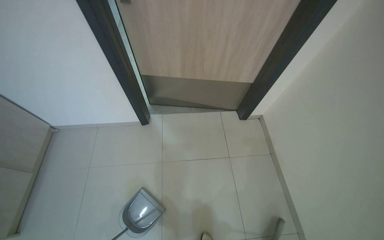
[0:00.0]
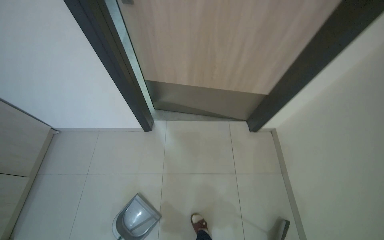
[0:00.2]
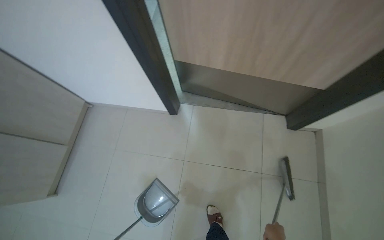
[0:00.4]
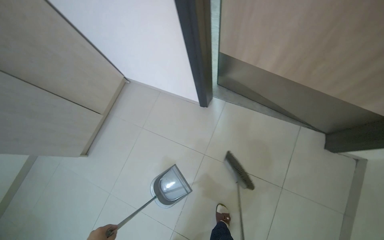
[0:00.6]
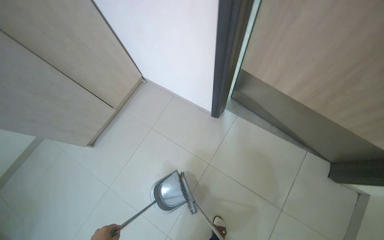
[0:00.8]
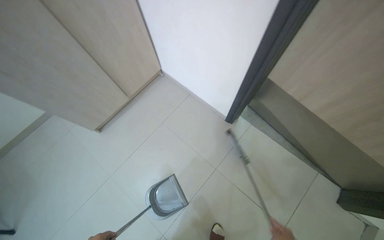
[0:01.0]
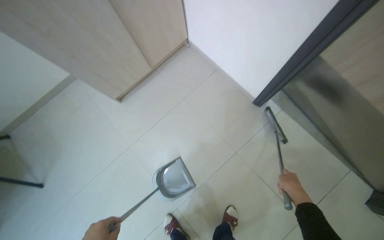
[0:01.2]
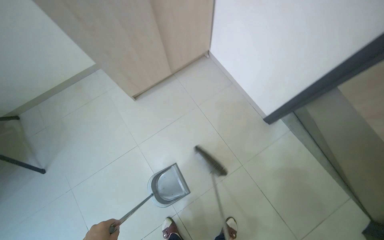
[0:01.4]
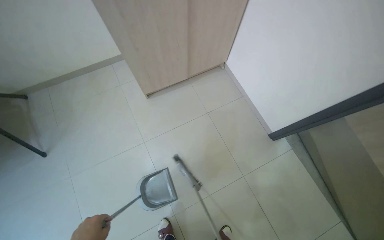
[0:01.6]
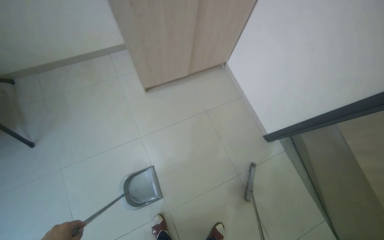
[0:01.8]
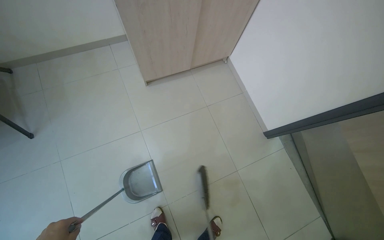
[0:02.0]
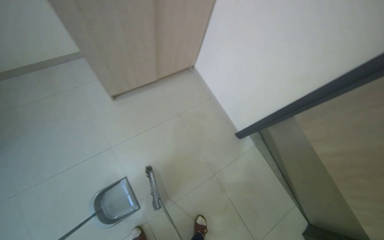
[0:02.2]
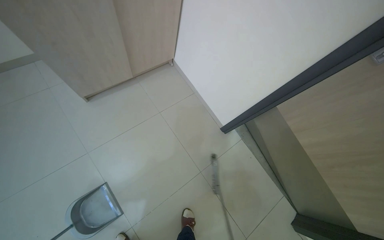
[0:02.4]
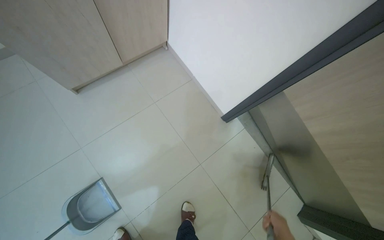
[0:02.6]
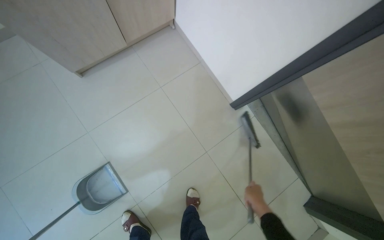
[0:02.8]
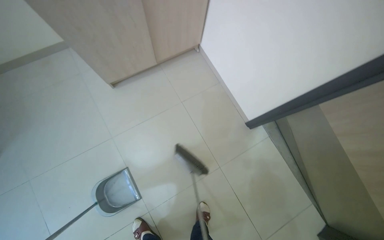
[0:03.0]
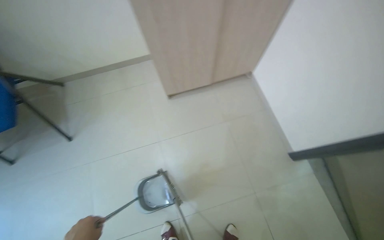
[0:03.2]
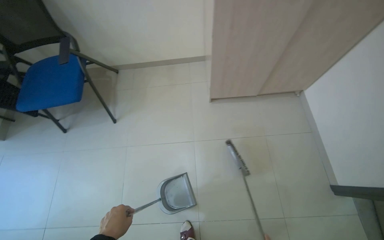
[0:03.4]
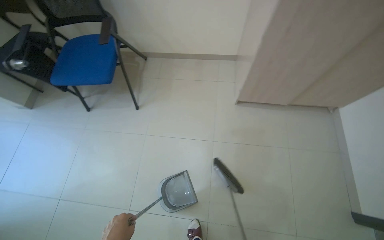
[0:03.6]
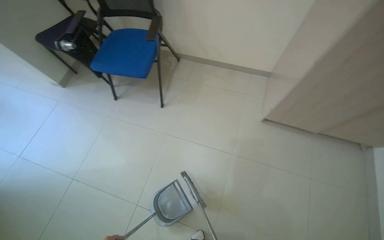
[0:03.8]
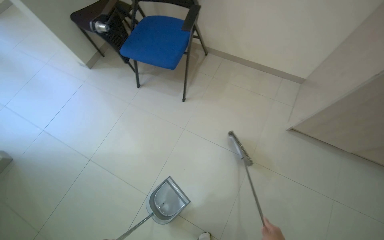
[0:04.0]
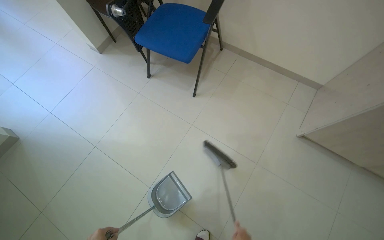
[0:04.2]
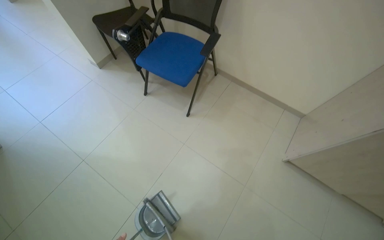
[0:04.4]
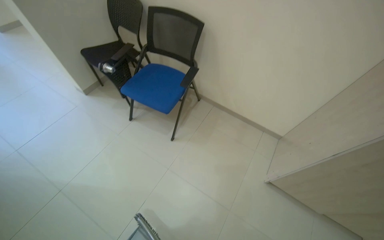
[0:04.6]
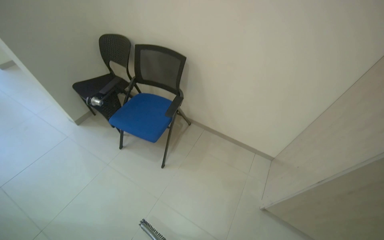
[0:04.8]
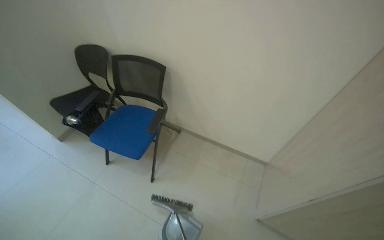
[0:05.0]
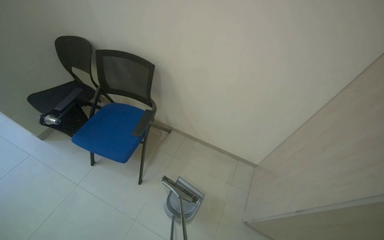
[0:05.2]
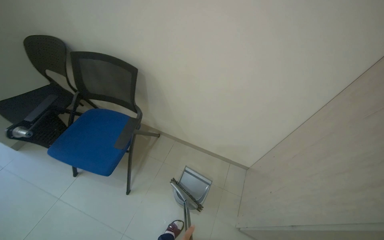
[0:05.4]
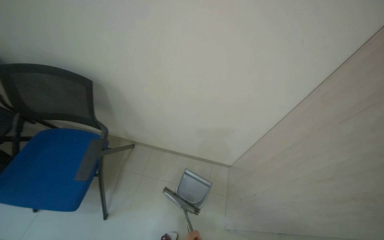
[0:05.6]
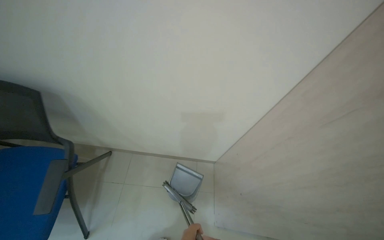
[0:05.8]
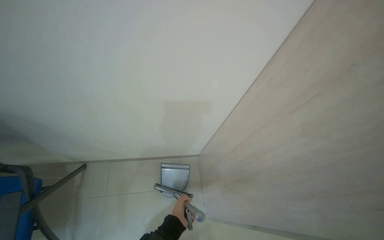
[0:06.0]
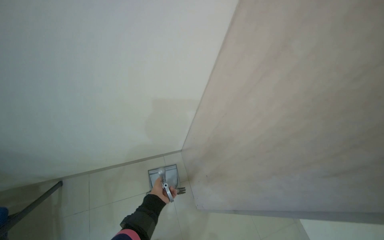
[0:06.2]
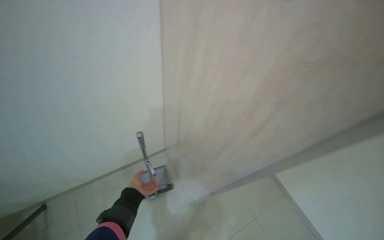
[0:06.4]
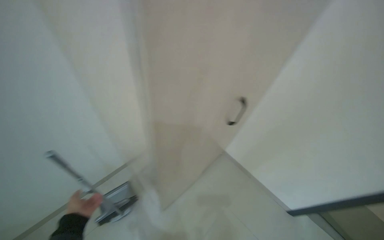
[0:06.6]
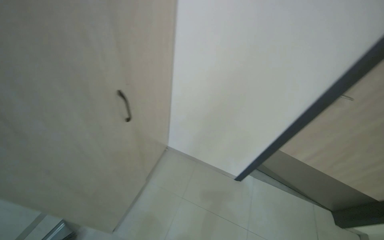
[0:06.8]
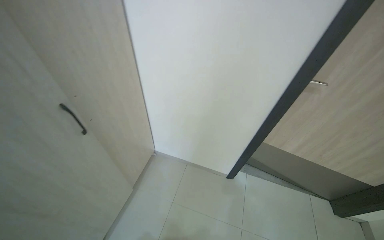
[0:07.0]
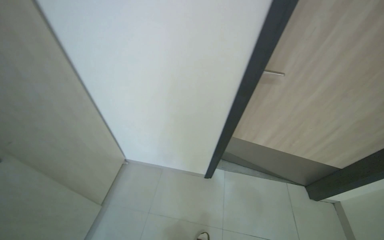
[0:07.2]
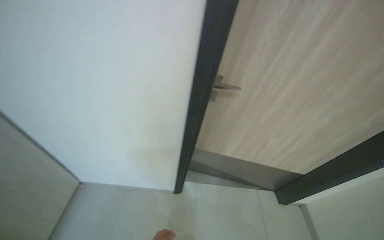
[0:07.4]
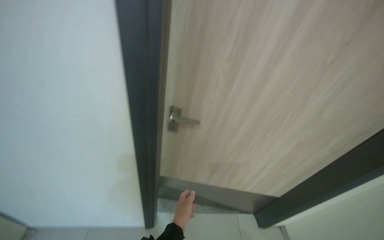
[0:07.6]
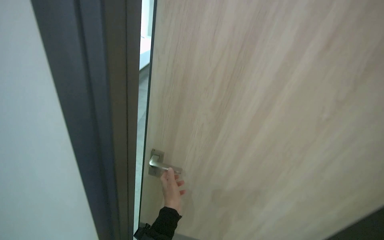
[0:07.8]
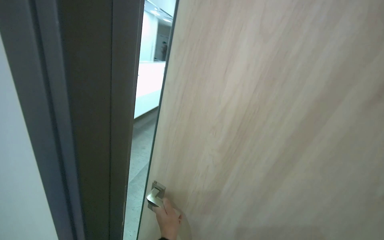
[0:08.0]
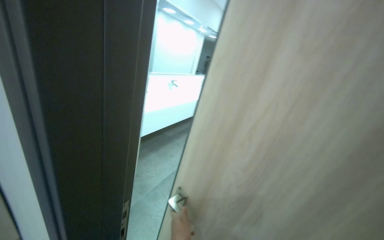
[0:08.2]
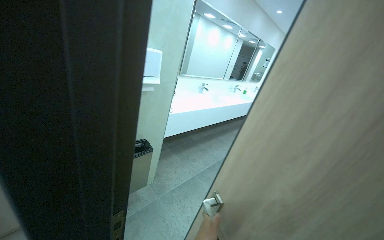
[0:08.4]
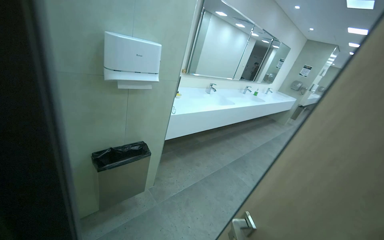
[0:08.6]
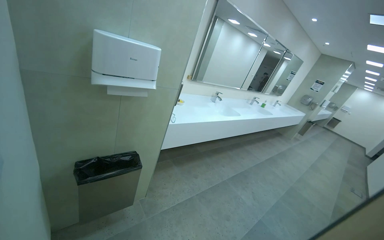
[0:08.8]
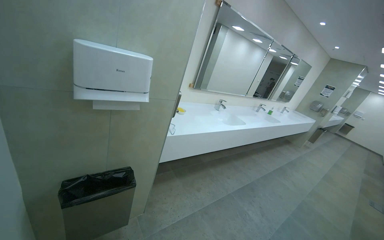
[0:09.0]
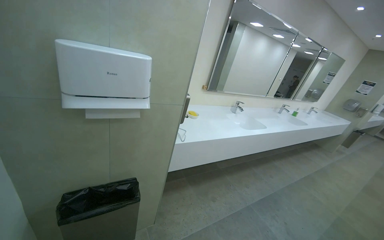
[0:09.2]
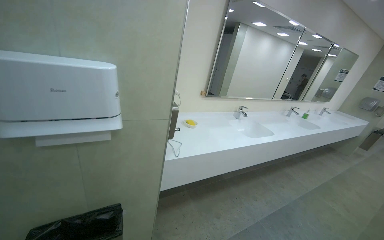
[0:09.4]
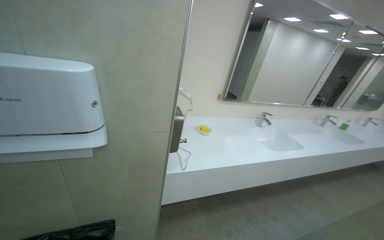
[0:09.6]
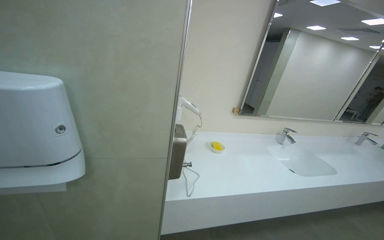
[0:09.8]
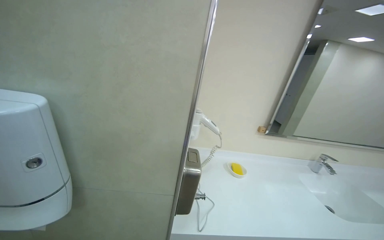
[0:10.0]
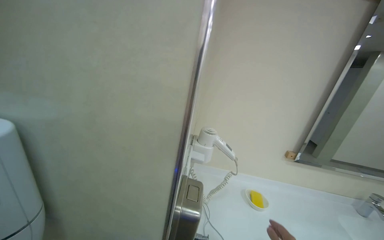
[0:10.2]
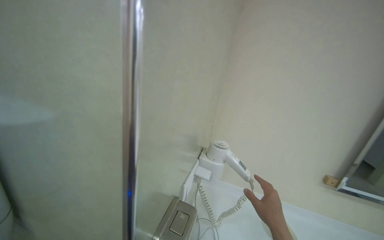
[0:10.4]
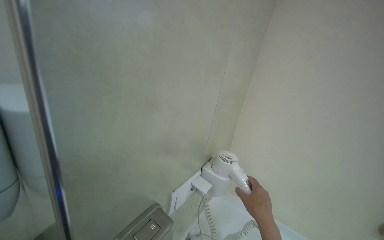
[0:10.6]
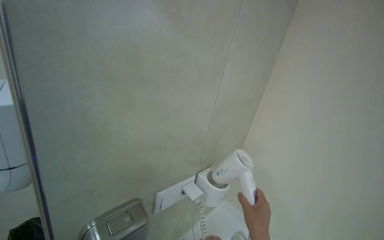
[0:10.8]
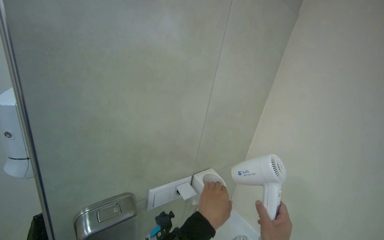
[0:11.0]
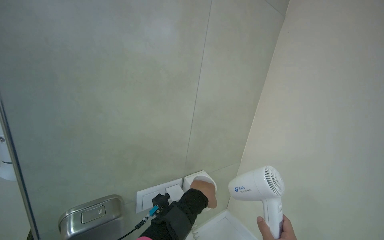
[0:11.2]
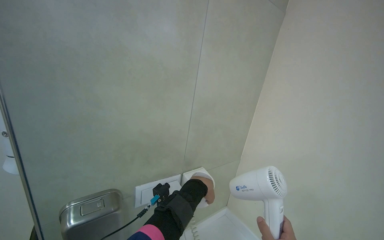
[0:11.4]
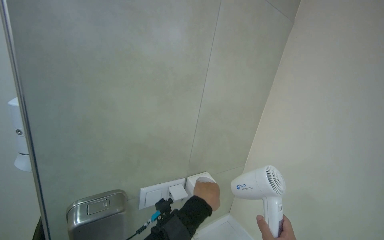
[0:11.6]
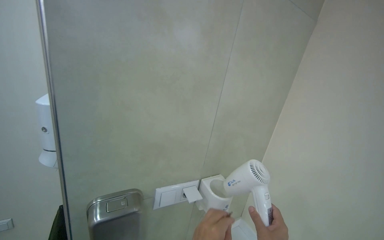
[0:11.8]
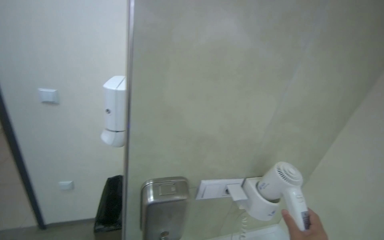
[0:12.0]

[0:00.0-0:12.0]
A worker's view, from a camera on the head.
Job: sweeping floor.
The whole recording: Sweeping tiled floor. The worker sweeps the tiled floor with a broom and dustpan.
0:00.0 to 0:01.6: The wearer's head swings some 65 degrees to the left. The view tilts about 15 degrees downward.
0:03.0 to 0:04.4: The head travels roughly 80 cm. The head turns to the left by roughly 65 degrees.
0:04.4 to 0:06.0: The camera is carried about 80 cm. The head turns to the right by roughly 45 degrees.
0:06.0 to 0:07.6: The wearer moves some 1 m. The wearer's head swings about 85 degrees to the right.
0:07.6 to 0:09.0: The camera is carried some 50 cm. The head turns to the left by about 50 degrees. The wearer looks approximately 30 degrees further upward.
0:09.0 to 0:10.4: The camera is carried approximately 90 cm. The head rotates some 50 degrees to the left. The view tips upward by roughly 15 degrees.
0:10.4 to 0:12.0: The head rotates about 55 degrees to the left.

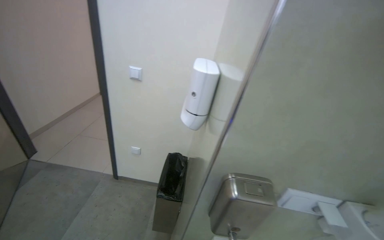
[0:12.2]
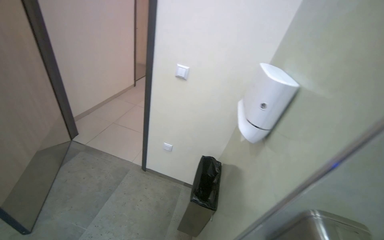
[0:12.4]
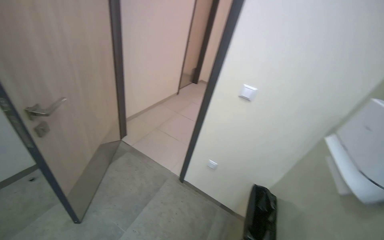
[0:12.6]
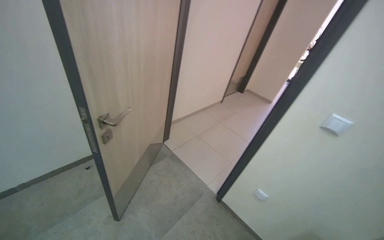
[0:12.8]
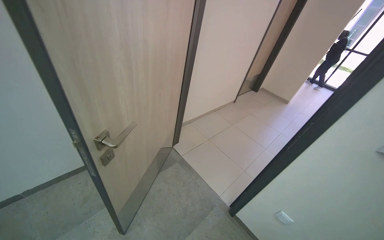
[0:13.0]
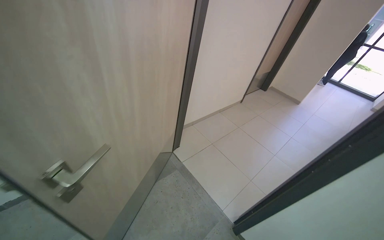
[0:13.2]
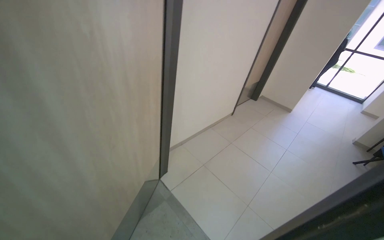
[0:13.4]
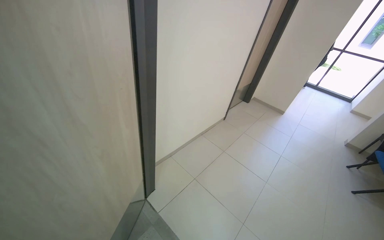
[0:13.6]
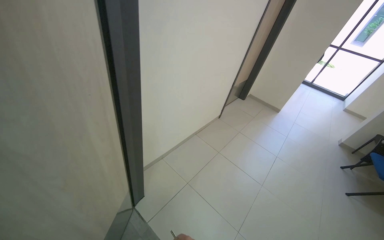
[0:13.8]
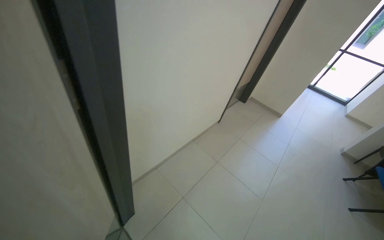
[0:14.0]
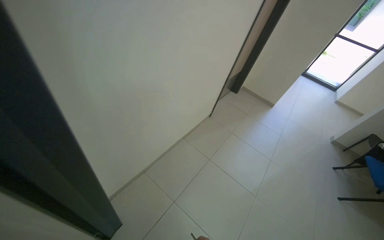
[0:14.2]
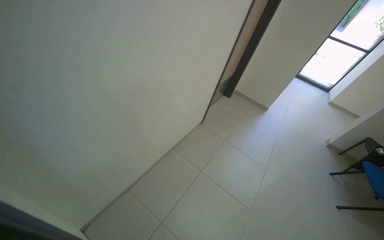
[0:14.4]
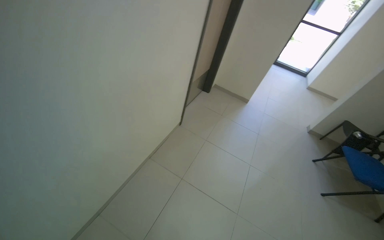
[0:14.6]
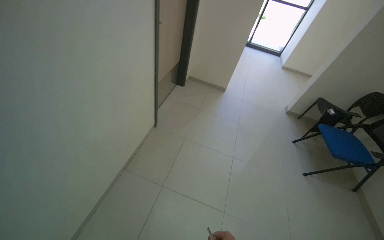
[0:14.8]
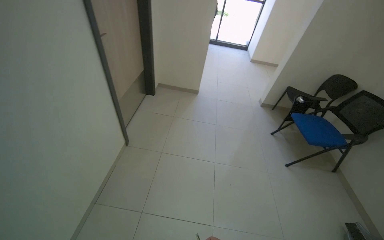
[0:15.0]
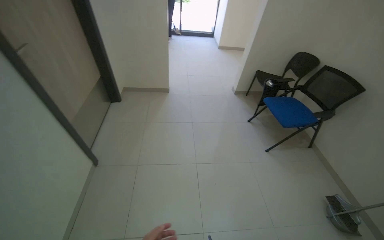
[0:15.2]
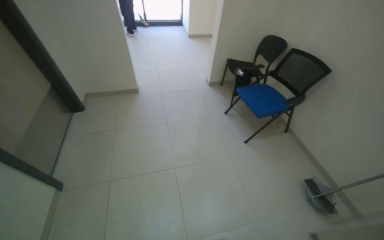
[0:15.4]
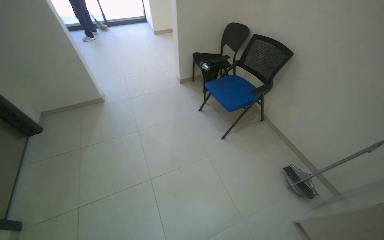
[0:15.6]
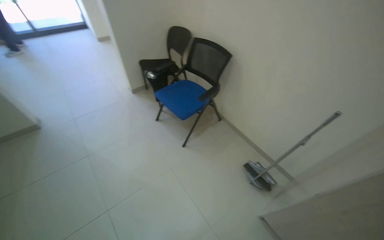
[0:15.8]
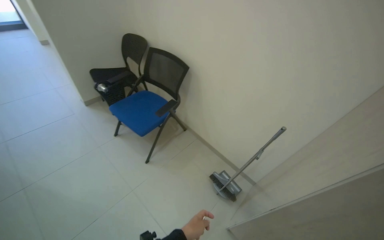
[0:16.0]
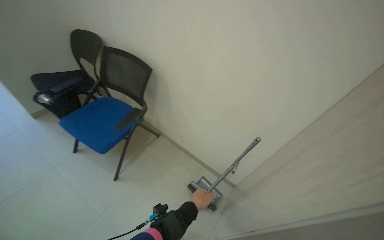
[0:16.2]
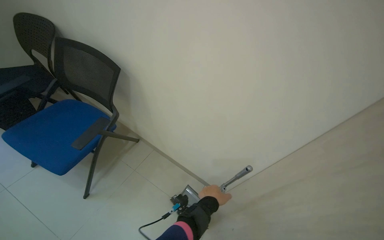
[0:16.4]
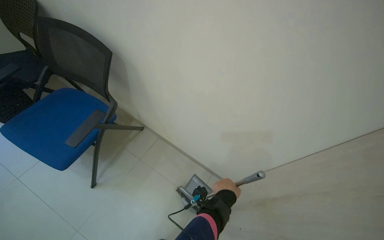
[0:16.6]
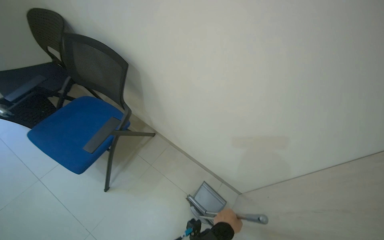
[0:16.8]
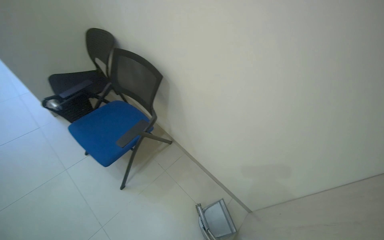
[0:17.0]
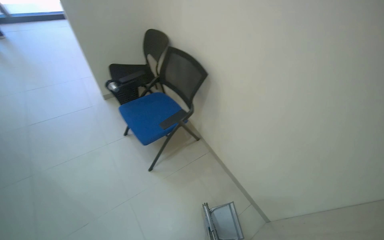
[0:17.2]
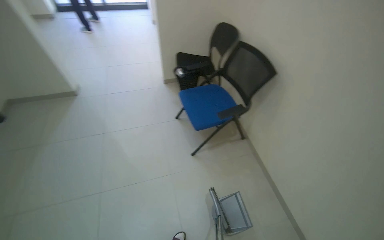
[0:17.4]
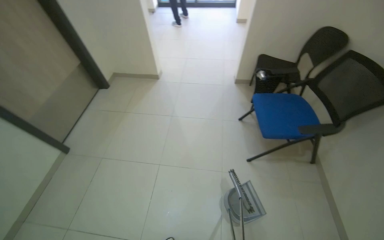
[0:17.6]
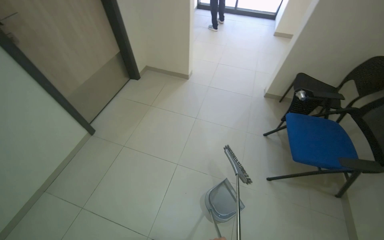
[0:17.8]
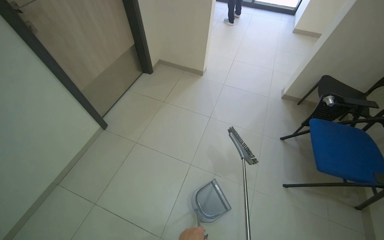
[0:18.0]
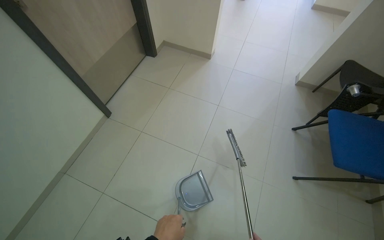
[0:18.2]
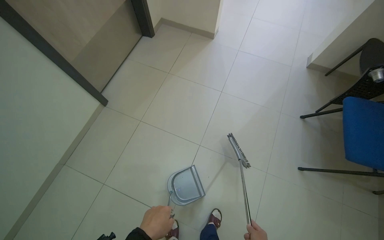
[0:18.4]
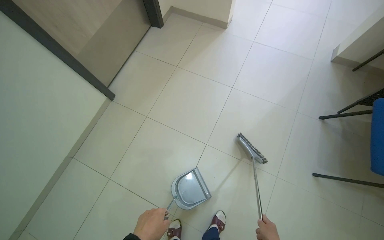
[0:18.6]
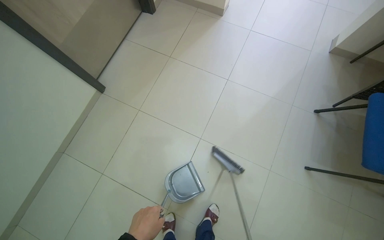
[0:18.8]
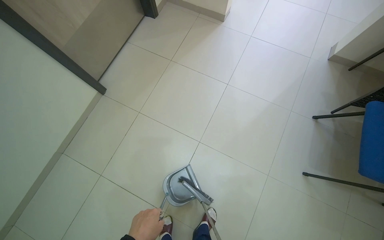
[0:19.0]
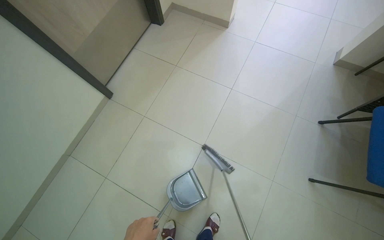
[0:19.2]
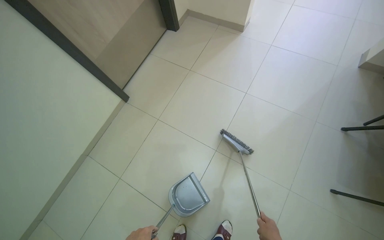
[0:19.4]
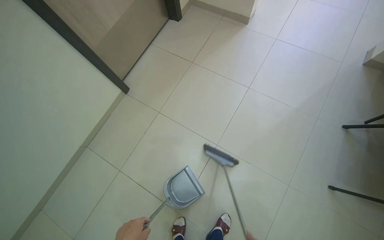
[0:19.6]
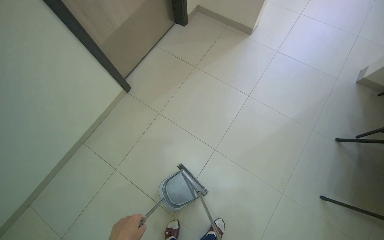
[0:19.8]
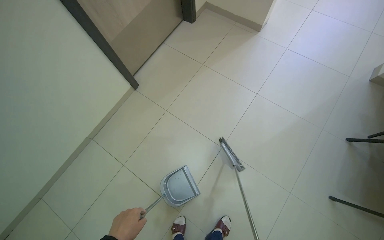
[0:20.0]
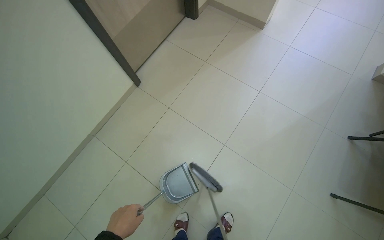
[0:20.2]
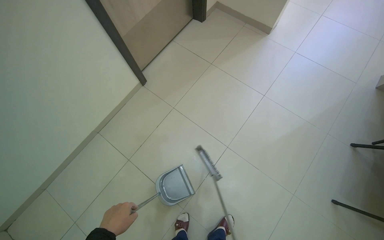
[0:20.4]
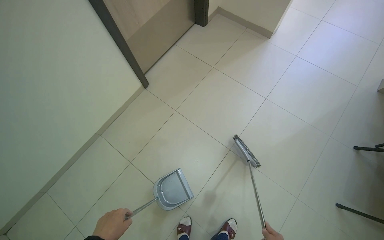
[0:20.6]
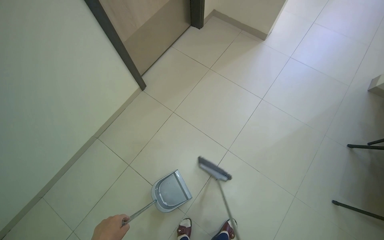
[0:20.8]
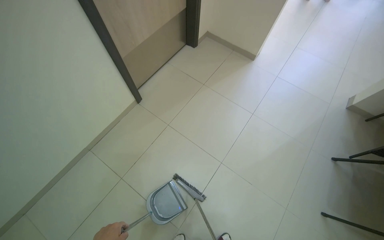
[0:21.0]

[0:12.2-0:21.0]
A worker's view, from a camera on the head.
Job: sweeping floor.
The whole recording: Sweeping tiled floor. The worker sweeps the tiled floor with a broom and dustpan.
0:12.2 to 0:13.6: The head travels approximately 1 m. The wearer's head swings about 35 degrees to the left.
0:13.6 to 0:15.2: The camera is carried roughly 1.5 m. The head turns to the right by about 45 degrees. The wearer looks about 15 degrees further downward.
0:15.2 to 0:16.6: The head travels roughly 1.5 m. The head turns to the right by roughly 55 degrees. The view tips downward by roughly 15 degrees.
0:16.6 to 0:18.0: The wearer moves some 80 cm. The head rotates some 80 degrees to the left.
0:18.0 to 0:19.6: The wearer looks approximately 20 degrees further downward.
